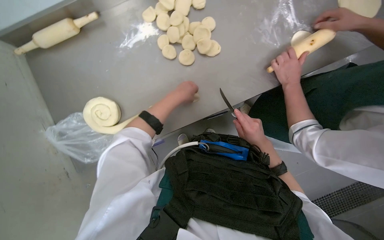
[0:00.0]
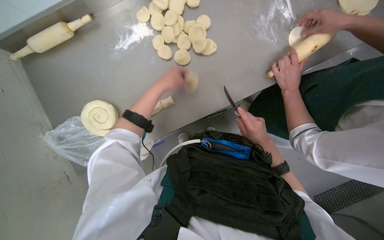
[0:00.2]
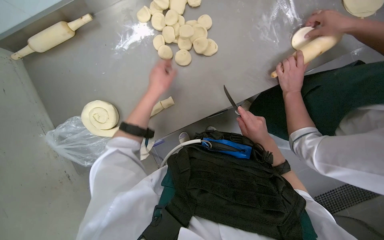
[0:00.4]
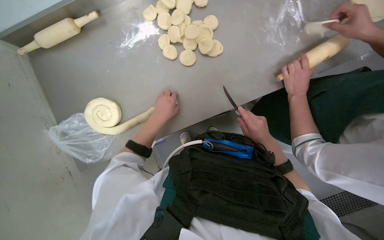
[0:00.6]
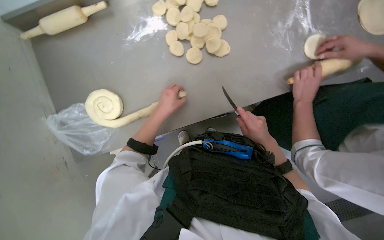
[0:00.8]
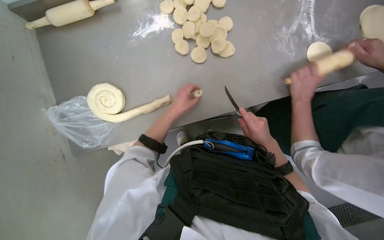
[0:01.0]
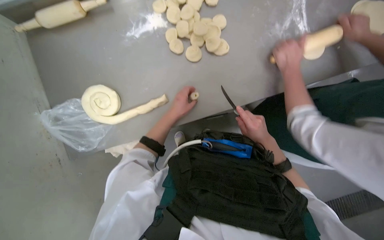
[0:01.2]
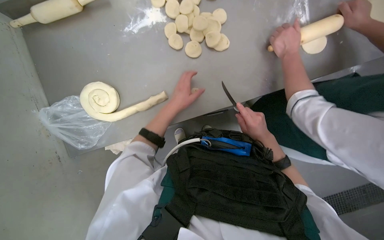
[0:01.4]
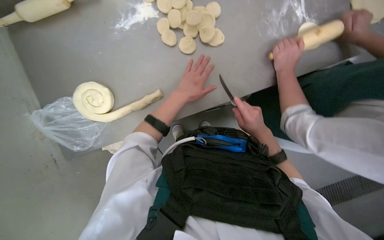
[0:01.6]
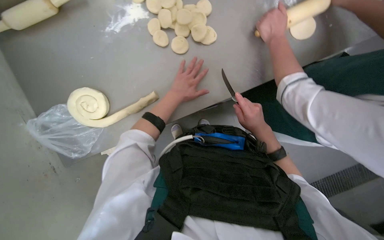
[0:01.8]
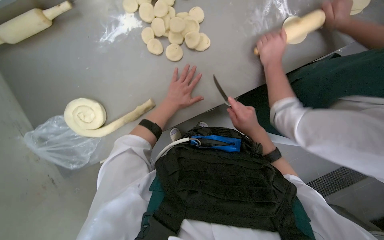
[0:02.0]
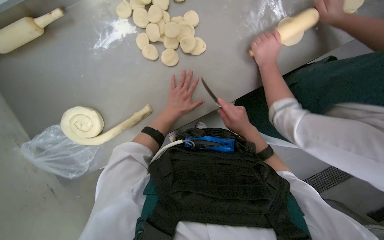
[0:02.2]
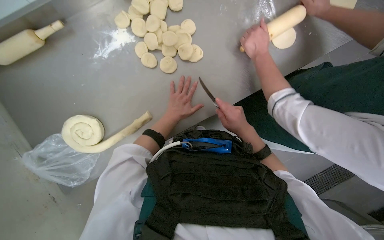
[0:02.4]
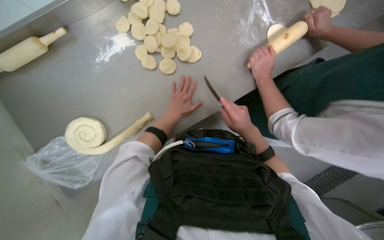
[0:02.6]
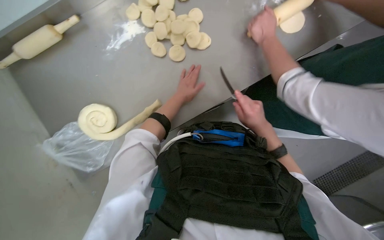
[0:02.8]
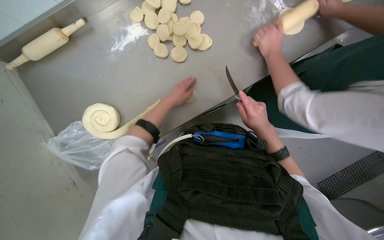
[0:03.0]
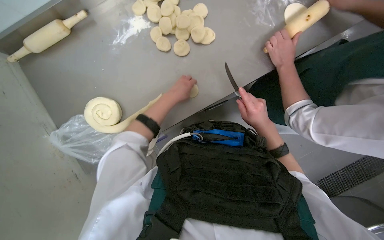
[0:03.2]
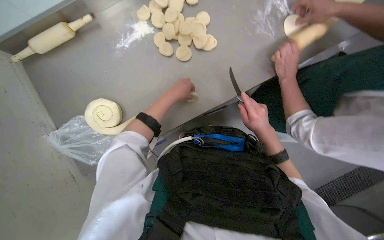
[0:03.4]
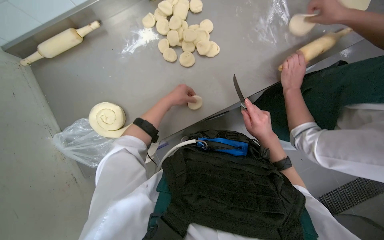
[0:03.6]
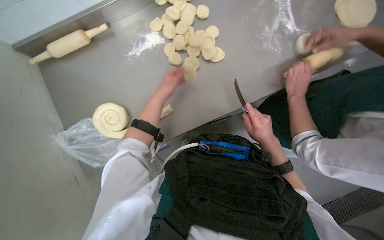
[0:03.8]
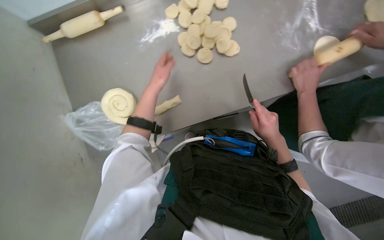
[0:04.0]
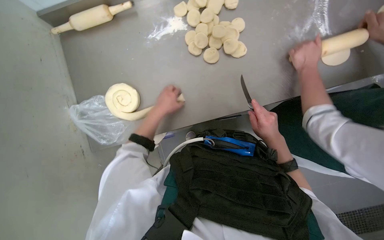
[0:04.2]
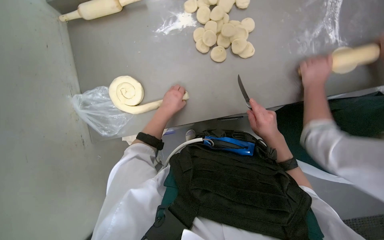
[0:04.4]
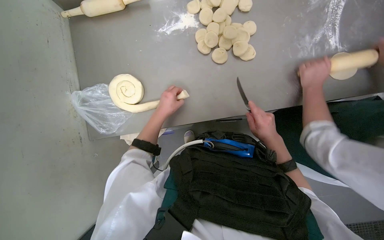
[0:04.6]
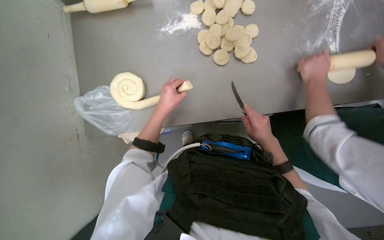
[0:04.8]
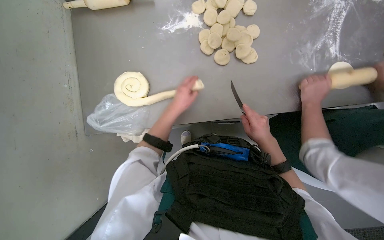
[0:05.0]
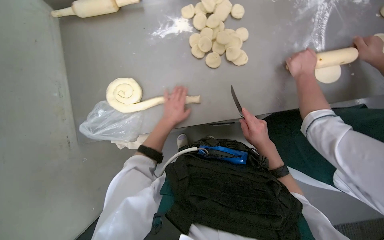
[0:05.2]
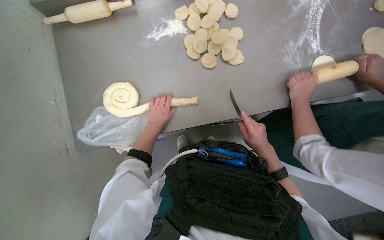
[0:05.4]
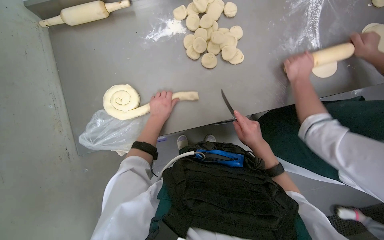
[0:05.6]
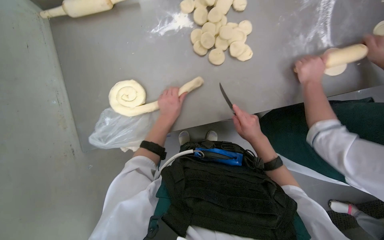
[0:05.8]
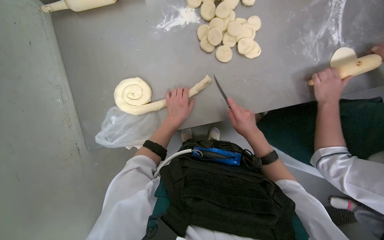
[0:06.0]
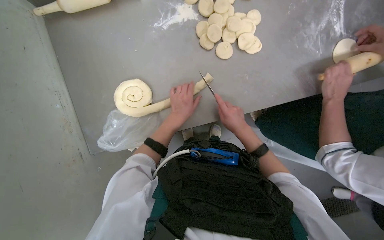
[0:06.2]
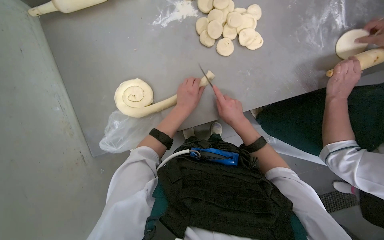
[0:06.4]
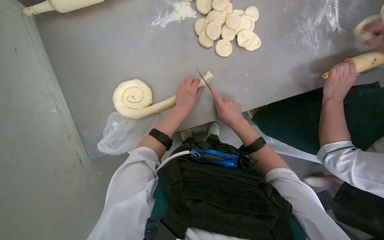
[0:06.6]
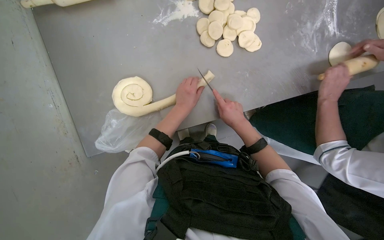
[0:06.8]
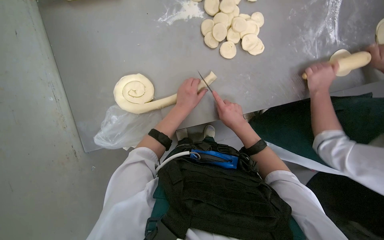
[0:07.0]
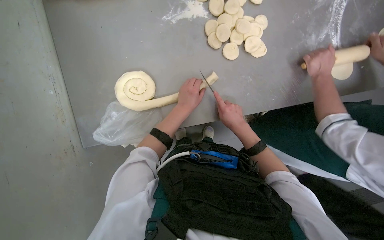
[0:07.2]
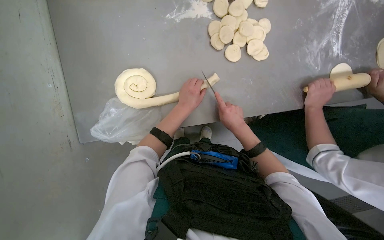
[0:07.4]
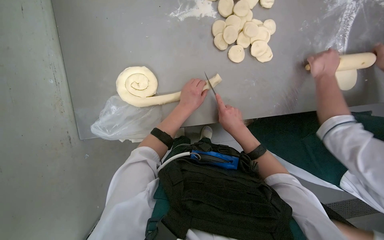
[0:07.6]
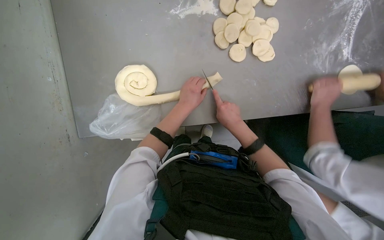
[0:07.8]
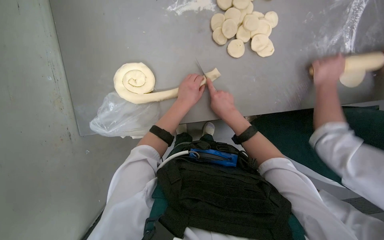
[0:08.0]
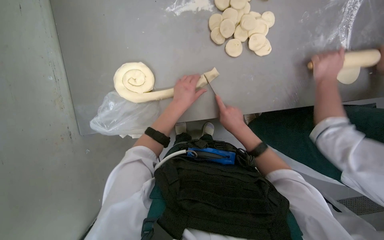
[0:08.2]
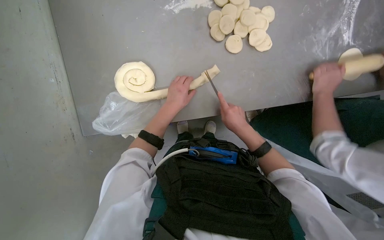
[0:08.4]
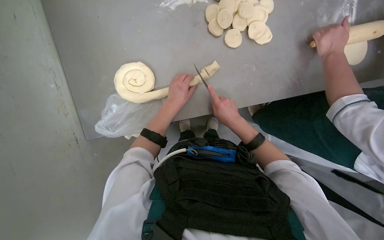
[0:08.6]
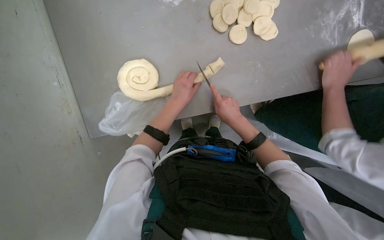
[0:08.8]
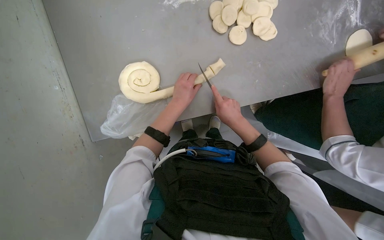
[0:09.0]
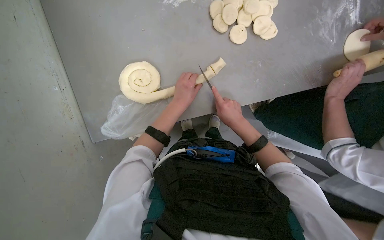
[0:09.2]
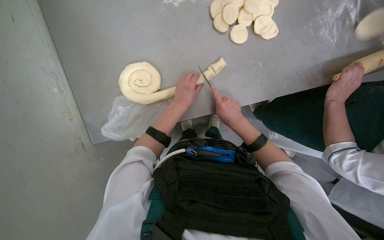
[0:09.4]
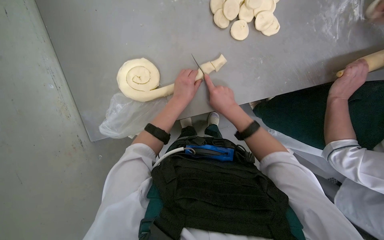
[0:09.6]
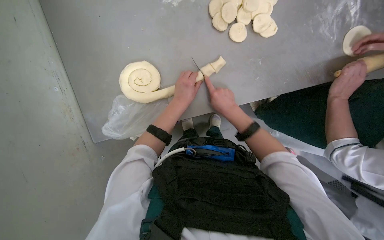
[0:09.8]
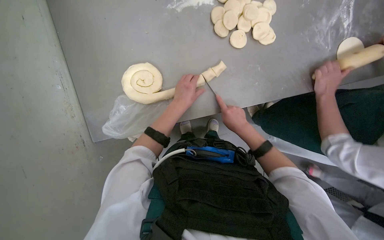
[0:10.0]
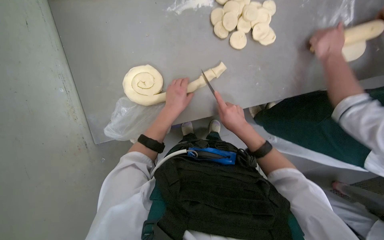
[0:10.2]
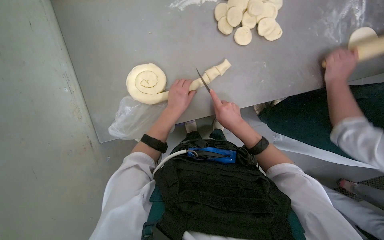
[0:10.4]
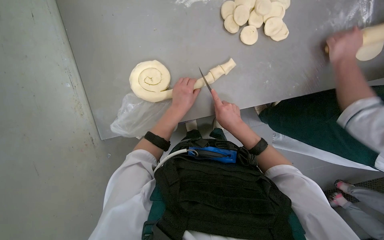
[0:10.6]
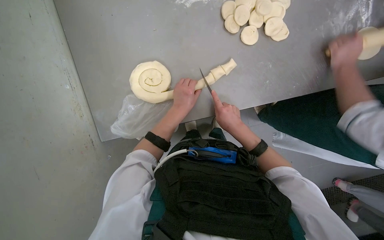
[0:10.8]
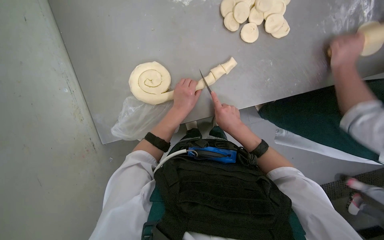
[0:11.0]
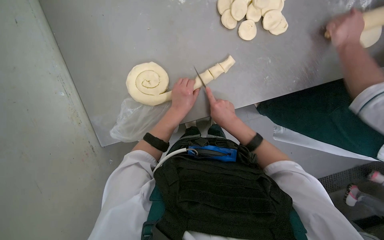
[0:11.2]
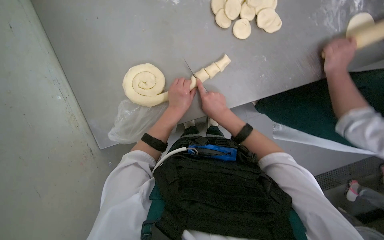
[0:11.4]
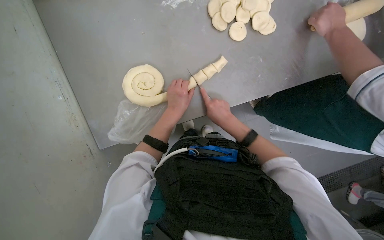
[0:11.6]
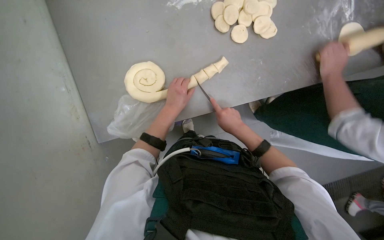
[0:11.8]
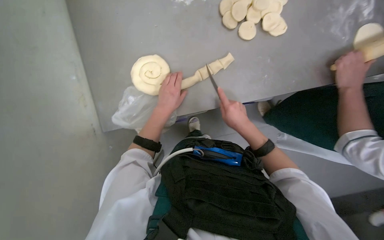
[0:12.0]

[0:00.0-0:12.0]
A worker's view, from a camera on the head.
Job: preparing food.
The whole recording: Cutting dough rope into small pieces. The worker cuts a long rope of dough into several small, individual pieces using a knife.
0:01.6 to 0:03.0: The hands are busy where they are.
0:03.0 to 0:04.4: The left hand heads down the picture, covering approximately 10 cm.
0:04.4 to 0:06.0: The right hand heads to the left, covering some 10 cm.
0:06.0 to 0:07.6: The hands stay close to where they were, moving slightly.
0:07.6 to 0:10.4: The hands are busy where they are.
0:10.4 to 0:12.0: The hands make small movements and keep their place.

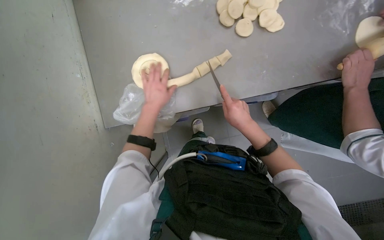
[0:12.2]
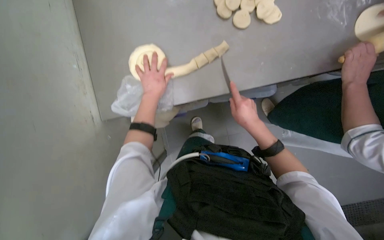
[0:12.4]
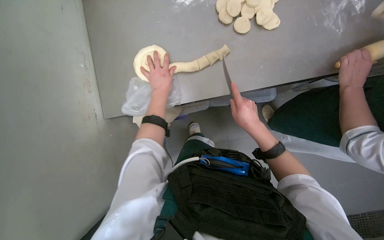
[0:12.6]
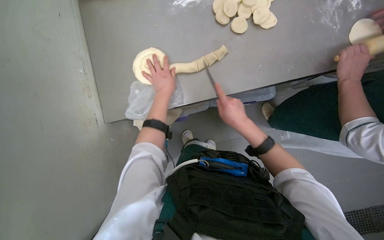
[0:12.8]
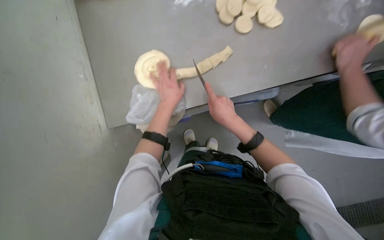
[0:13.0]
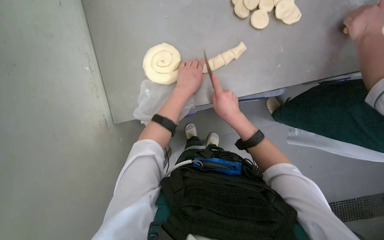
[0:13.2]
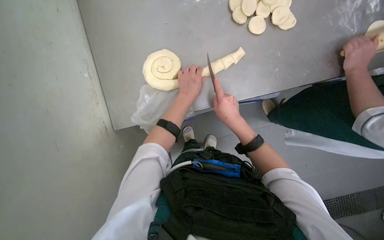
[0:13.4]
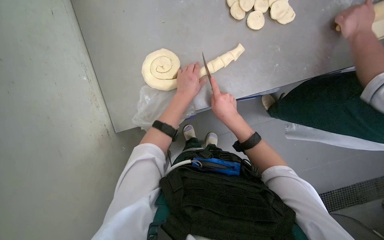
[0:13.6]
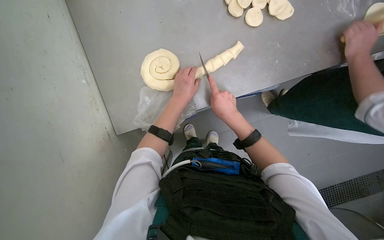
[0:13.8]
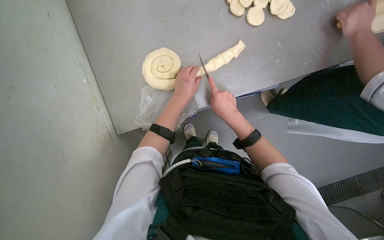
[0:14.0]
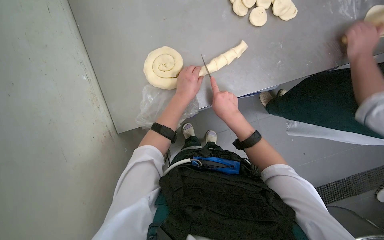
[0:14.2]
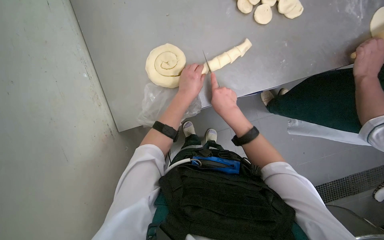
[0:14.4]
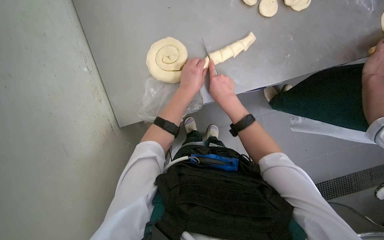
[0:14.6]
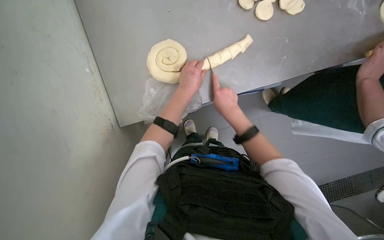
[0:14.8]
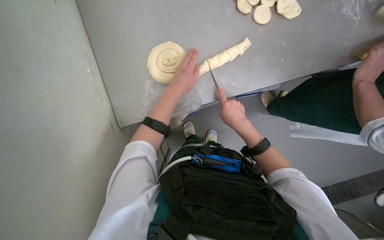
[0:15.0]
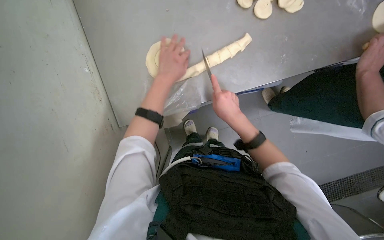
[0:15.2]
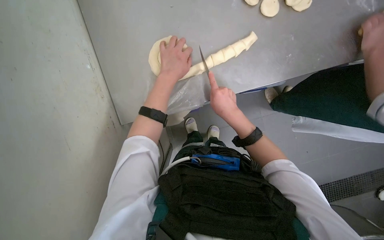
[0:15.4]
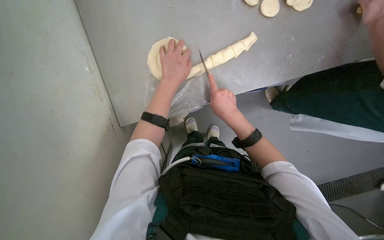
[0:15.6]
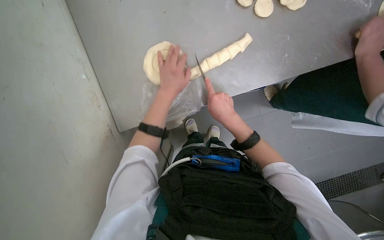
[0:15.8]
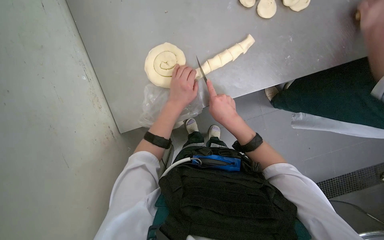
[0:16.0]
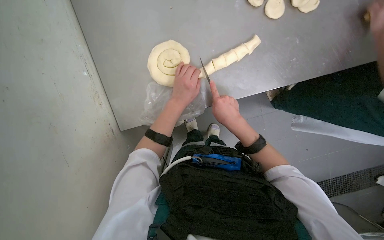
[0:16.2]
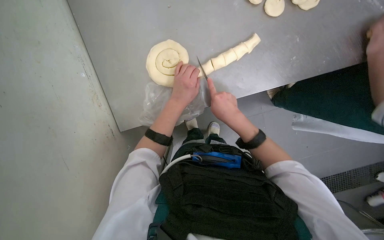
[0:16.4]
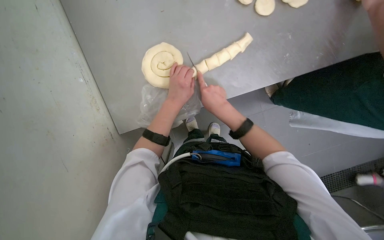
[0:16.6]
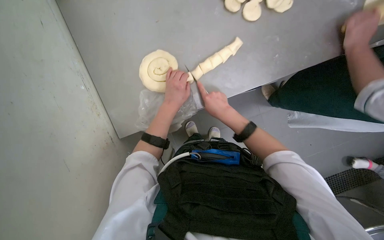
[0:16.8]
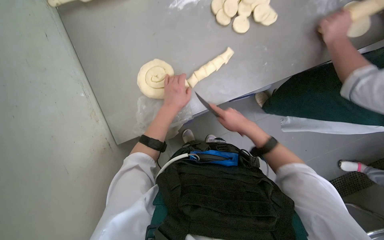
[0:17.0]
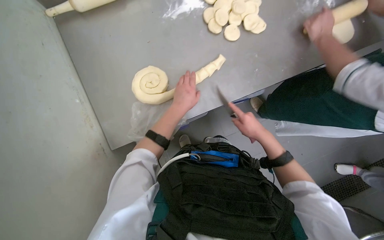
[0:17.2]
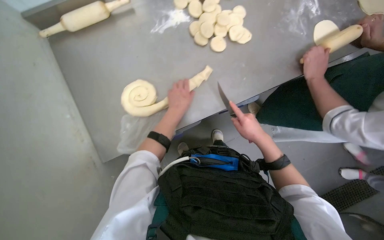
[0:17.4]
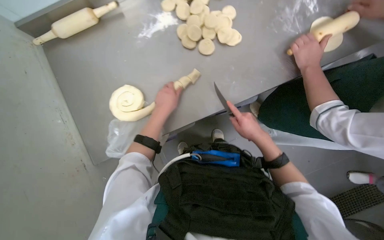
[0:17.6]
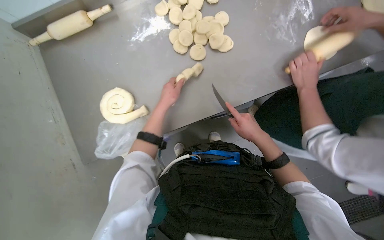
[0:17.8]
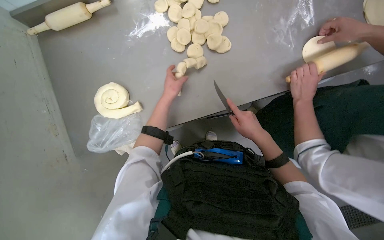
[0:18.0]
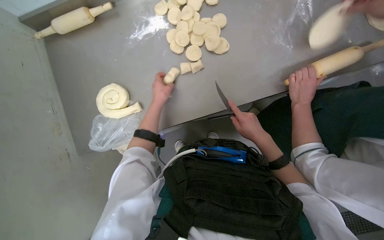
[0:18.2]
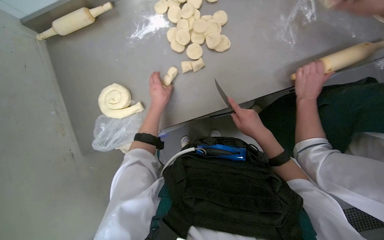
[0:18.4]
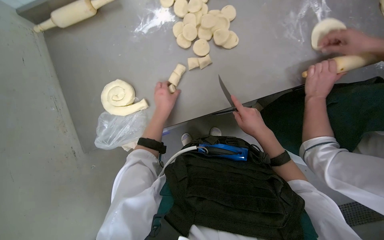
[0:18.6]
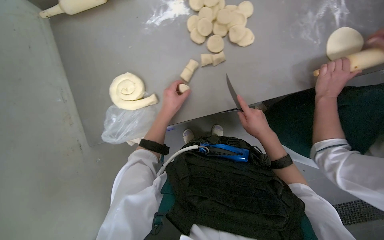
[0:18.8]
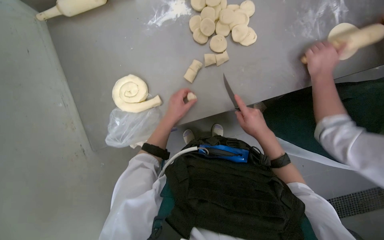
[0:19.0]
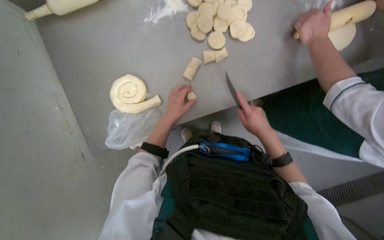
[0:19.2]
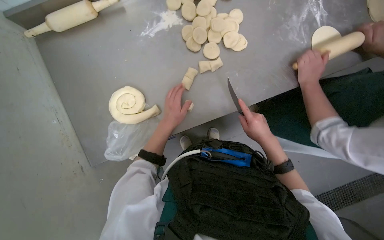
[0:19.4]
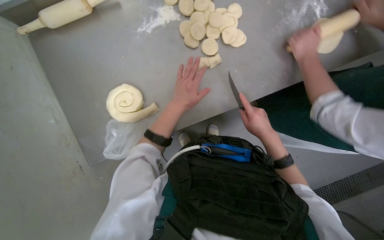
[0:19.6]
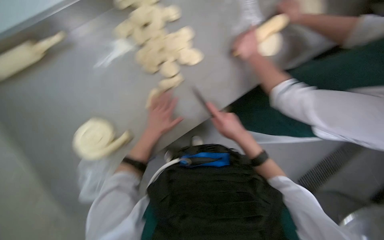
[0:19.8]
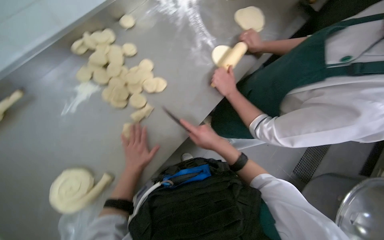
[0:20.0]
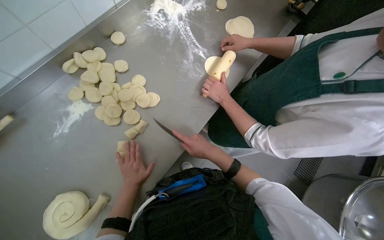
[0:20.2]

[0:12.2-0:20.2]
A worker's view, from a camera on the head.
Job: preparing food.
The whole recording: Cutting dough rope into small pieces. The worker cuts a long rope of dough into several small, individual pieces using a knife.
0:12.2 to 0:13.8: The right hand travels to the left by about 10 cm.
0:15.4 to 0:17.0: The right hand travels to the right by approximately 10 cm.
0:17.0 to 0:18.6: The right hand is displaced to the right by approximately 20 cm.
0:18.6 to 0:20.2: The head turns to the right by some 40 degrees. The view tips upward by roughly 15 degrees.
